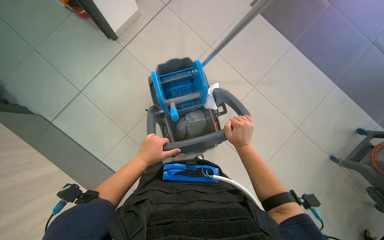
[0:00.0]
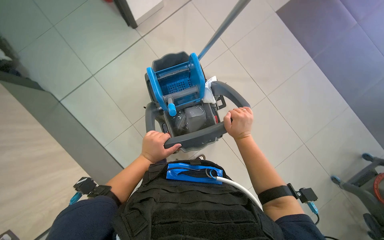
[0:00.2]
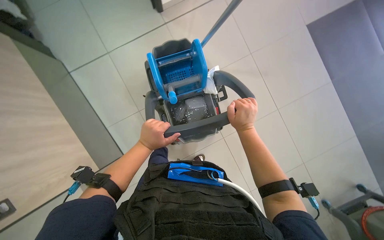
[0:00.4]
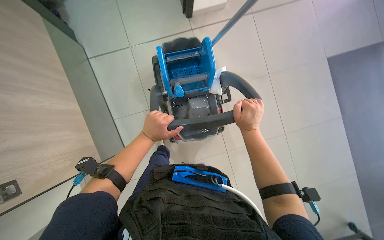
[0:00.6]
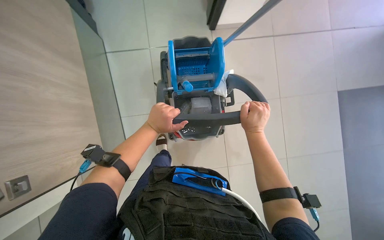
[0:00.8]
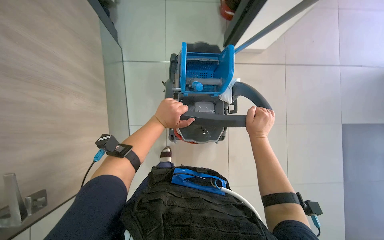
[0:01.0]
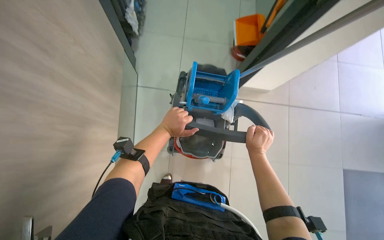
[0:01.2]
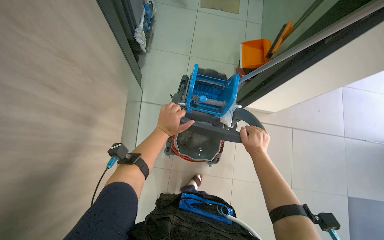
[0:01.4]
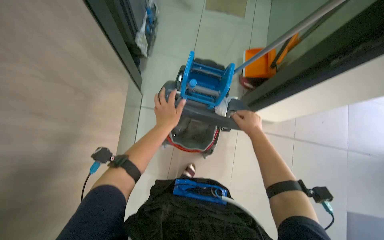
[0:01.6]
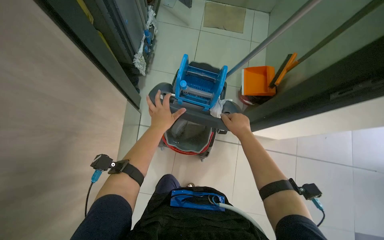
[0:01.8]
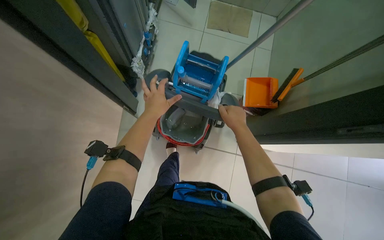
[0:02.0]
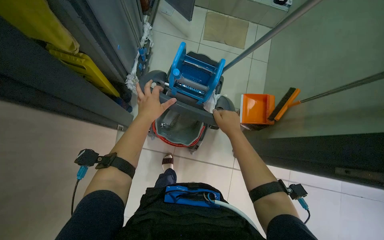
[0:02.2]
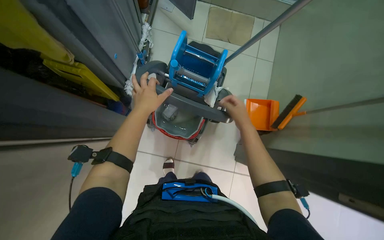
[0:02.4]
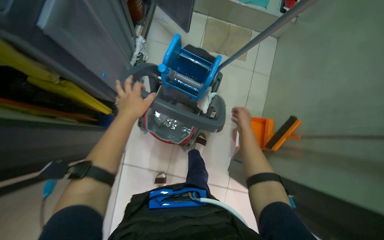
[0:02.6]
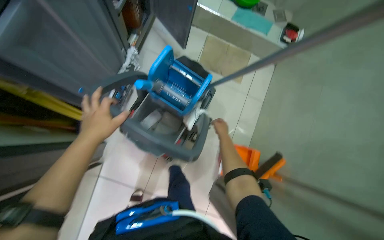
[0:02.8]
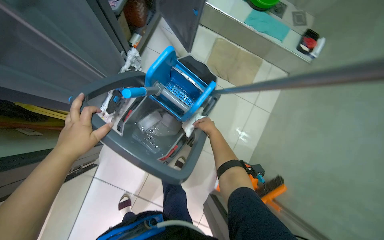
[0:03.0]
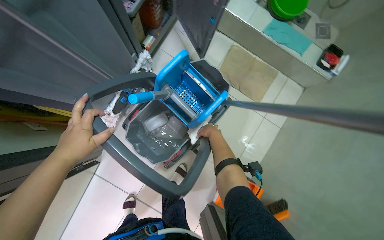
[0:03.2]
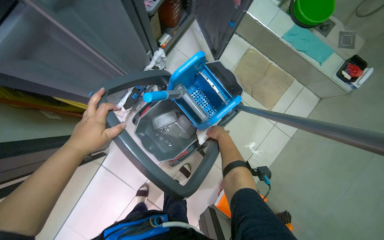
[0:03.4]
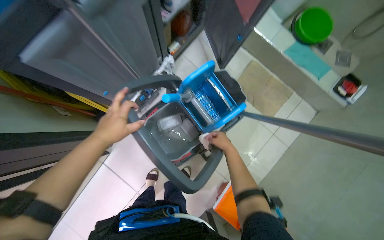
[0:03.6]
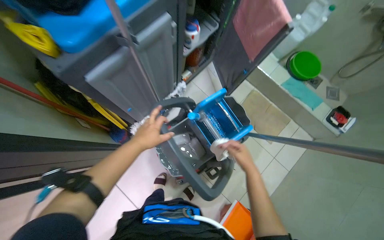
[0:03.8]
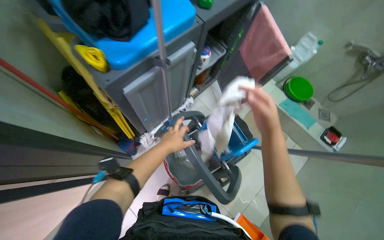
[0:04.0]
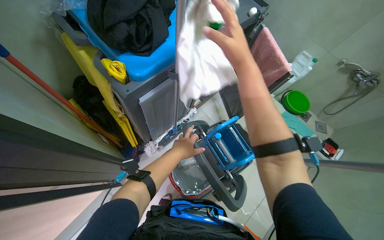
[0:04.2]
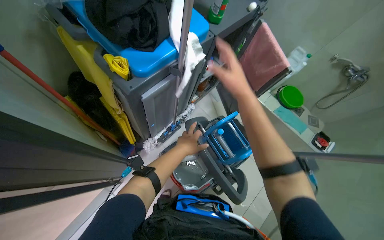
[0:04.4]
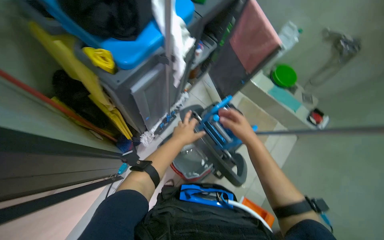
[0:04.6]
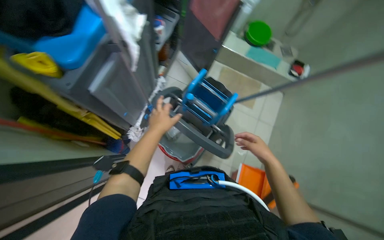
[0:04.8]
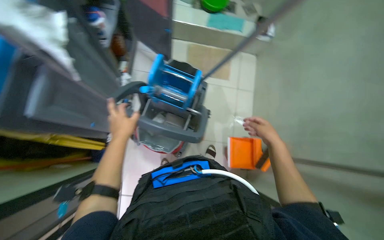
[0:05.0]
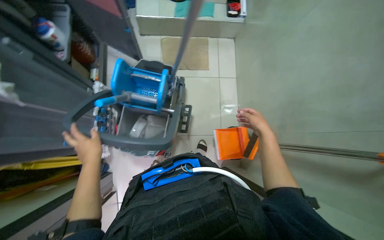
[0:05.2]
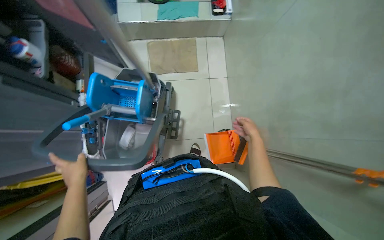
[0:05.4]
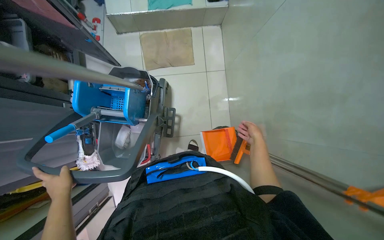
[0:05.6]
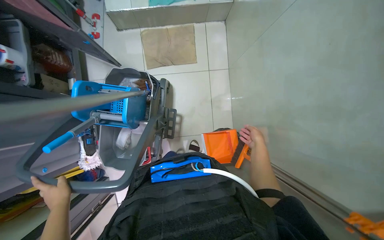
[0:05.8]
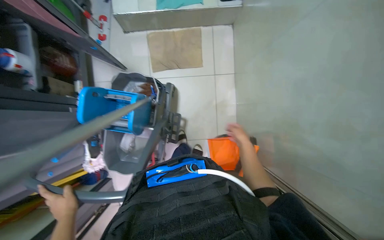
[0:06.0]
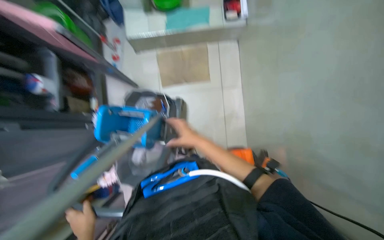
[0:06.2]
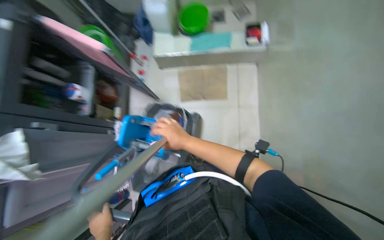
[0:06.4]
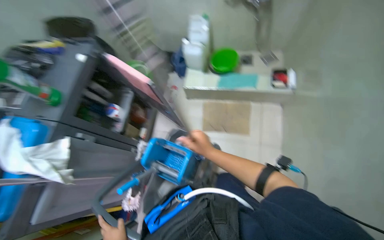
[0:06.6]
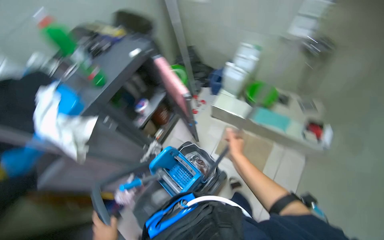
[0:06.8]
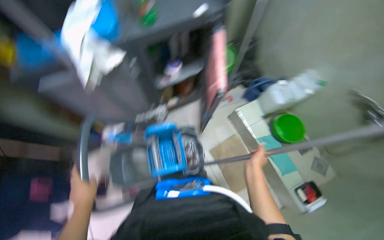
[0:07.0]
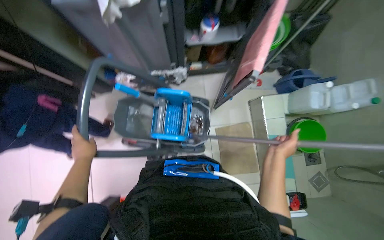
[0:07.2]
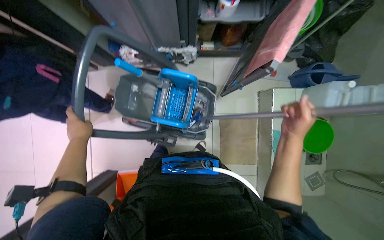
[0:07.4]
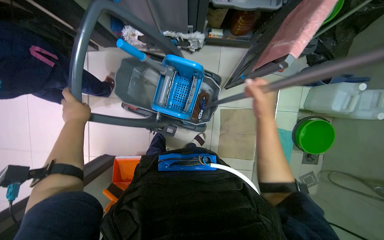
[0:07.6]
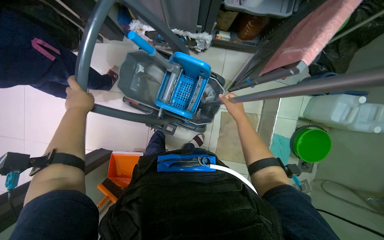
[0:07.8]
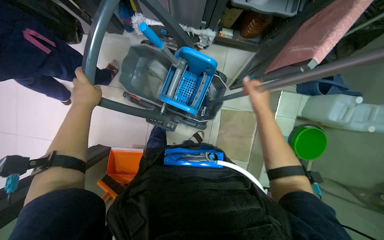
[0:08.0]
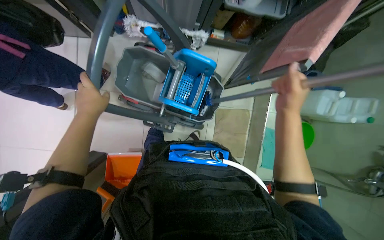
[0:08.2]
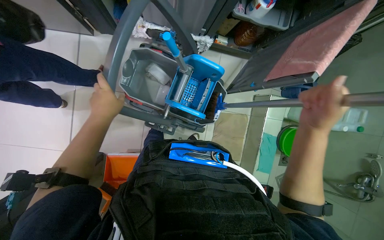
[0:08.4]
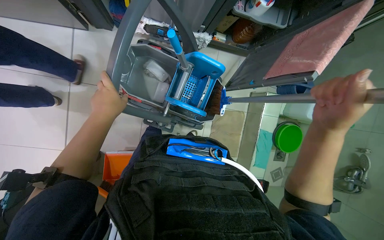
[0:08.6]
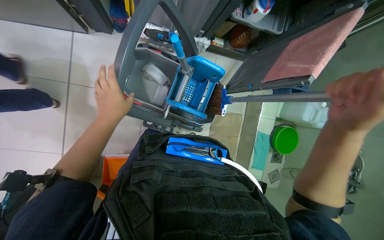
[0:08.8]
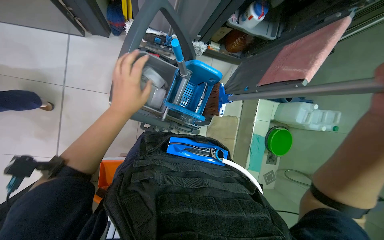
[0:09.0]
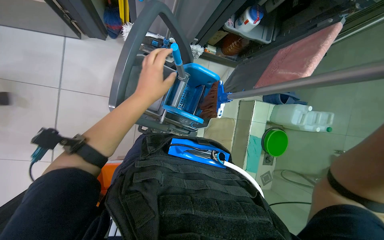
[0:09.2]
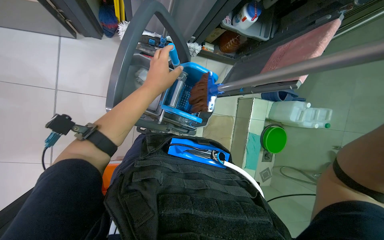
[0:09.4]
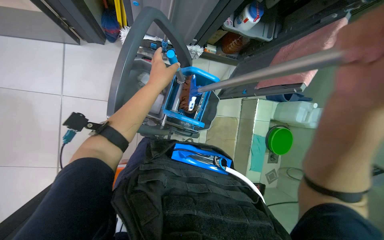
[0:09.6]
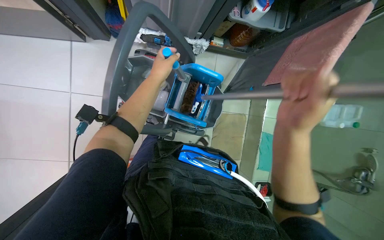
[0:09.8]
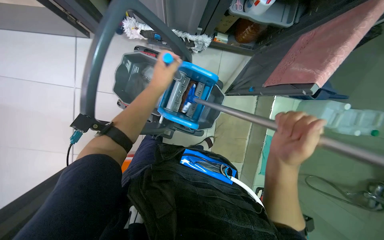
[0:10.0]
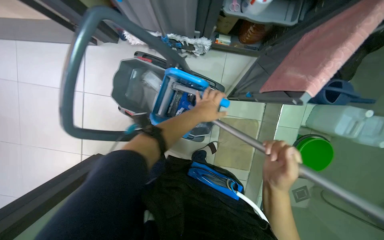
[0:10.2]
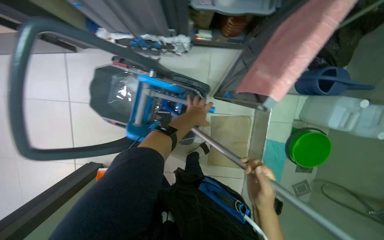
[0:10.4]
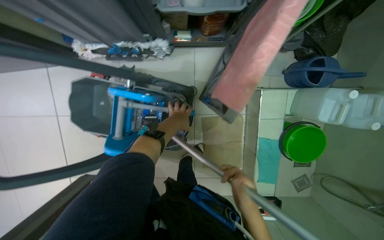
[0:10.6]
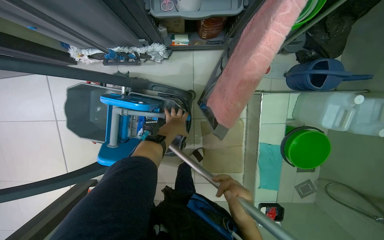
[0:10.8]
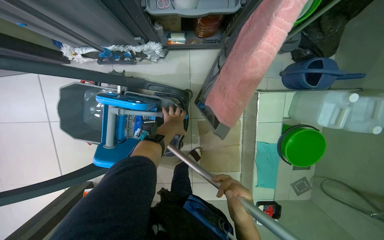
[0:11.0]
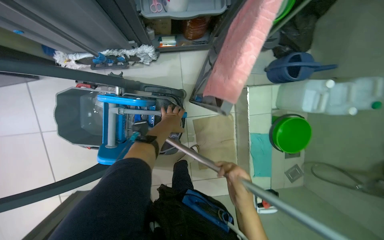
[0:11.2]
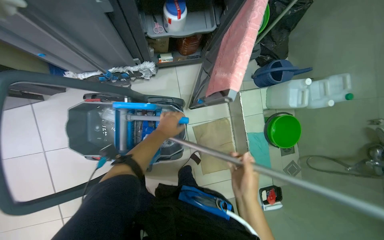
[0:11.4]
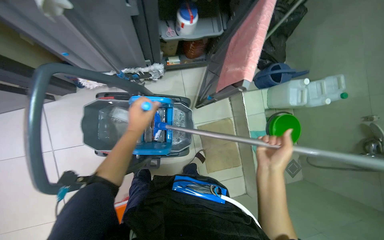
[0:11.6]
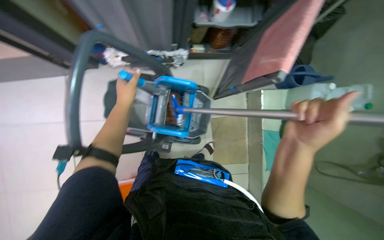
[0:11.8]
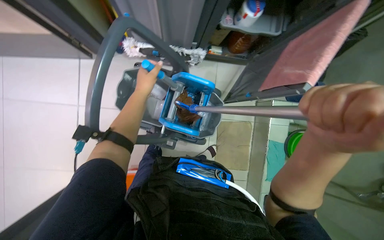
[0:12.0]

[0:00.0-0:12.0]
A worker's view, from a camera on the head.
Job: preparing cleaning supplies.
The whole recording: Preparing mop bucket. The worker sweeps the floor and prepares the mop bucket by emptying dirty water, rinsing, refilling with clean water, and adding cleaning solution.
0:00.0 to 0:01.6: The scene turns about 40 degrees clockwise in the picture.
0:01.6 to 0:03.0: The right hand goes some 20 cm farther from the camera.
0:03.0 to 0:04.4: The view tips upward by approximately 20 degrees. The right hand heads nearer to the camera and up the picture, covering some 50 cm.
0:04.4 to 0:06.0: The camera travels some 60 cm. The view tips downward by roughly 25 degrees. The scene turns approximately 50 degrees counterclockwise in the picture.
0:06.0 to 0:07.6: The wearer's head swings about 105 degrees to the left.
0:09.0 to 0:10.4: The left hand heads to the right and farther from the camera, covering roughly 40 cm.
0:10.4 to 0:12.0: The right hand goes approximately 25 cm nearer to the camera. Meanwhile the left hand shifts approximately 35 cm to the left and nearer to the camera.

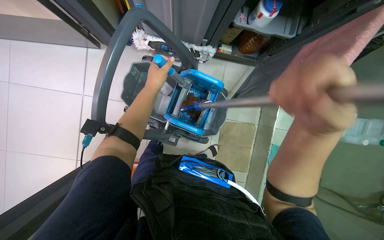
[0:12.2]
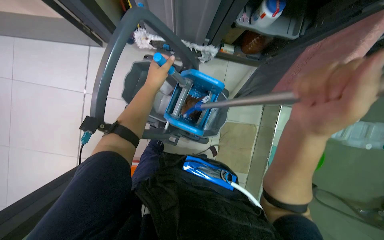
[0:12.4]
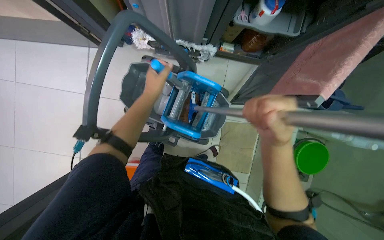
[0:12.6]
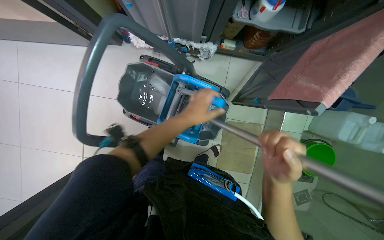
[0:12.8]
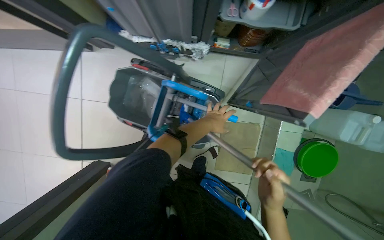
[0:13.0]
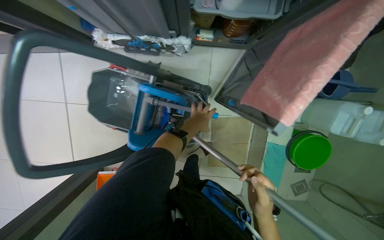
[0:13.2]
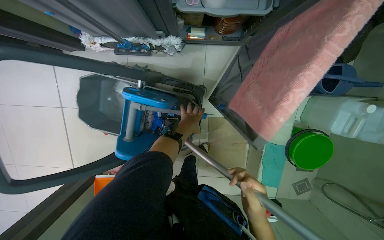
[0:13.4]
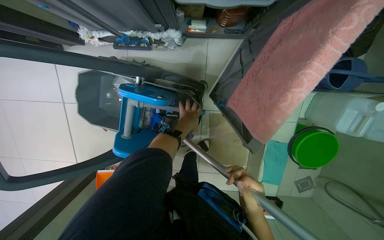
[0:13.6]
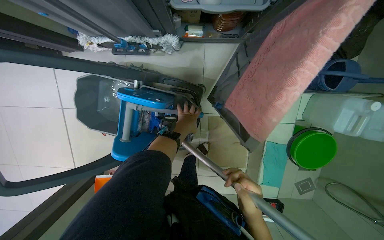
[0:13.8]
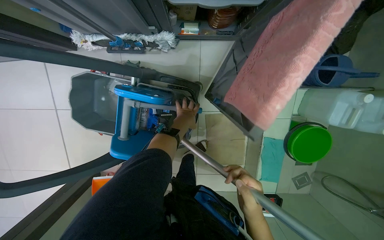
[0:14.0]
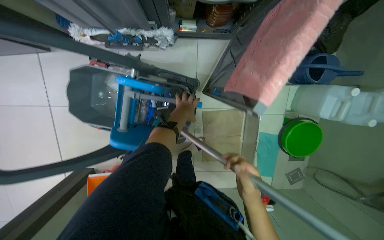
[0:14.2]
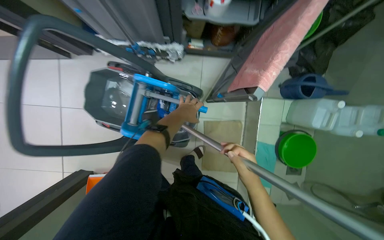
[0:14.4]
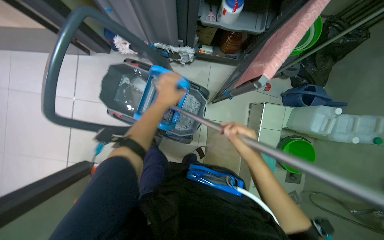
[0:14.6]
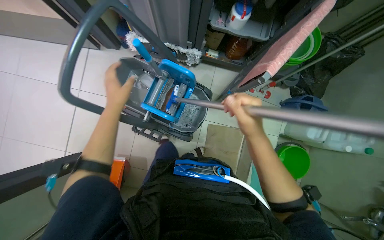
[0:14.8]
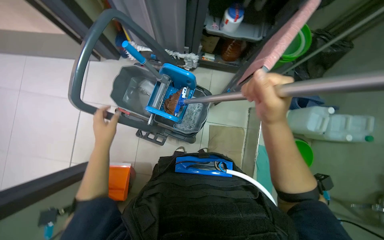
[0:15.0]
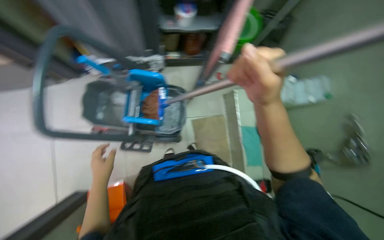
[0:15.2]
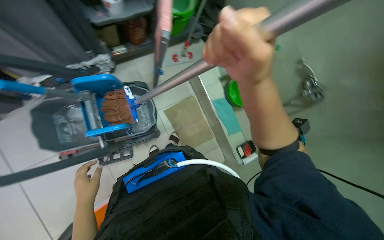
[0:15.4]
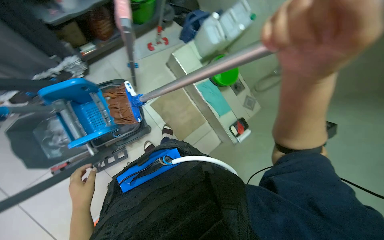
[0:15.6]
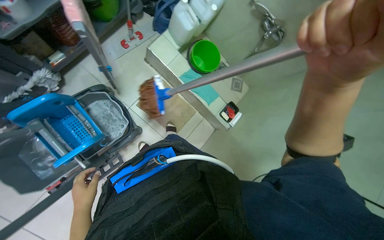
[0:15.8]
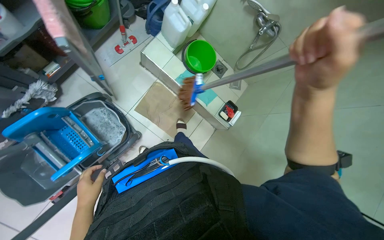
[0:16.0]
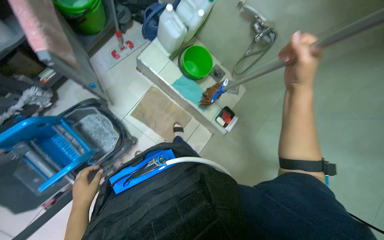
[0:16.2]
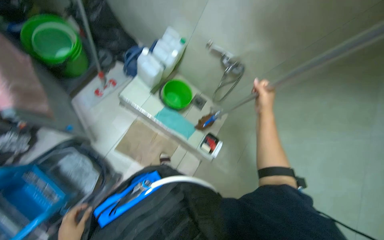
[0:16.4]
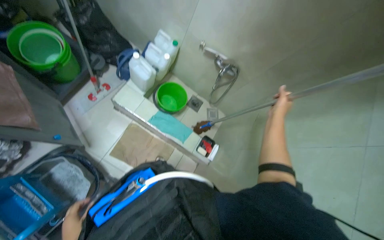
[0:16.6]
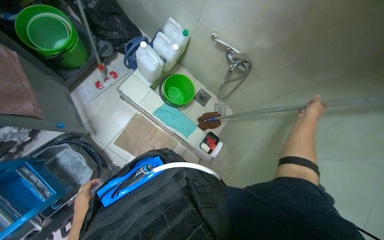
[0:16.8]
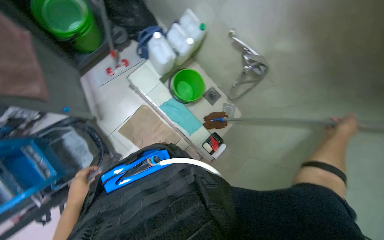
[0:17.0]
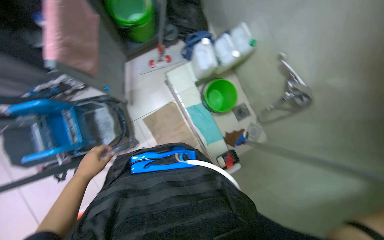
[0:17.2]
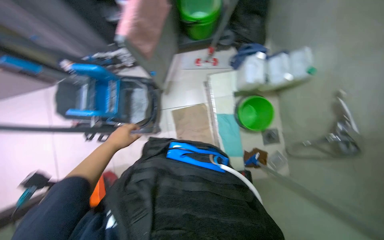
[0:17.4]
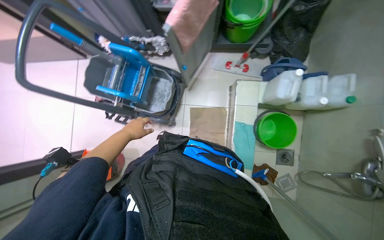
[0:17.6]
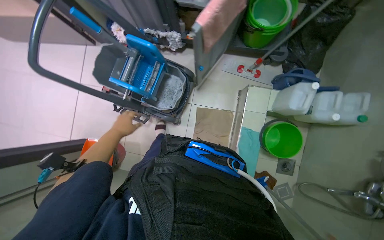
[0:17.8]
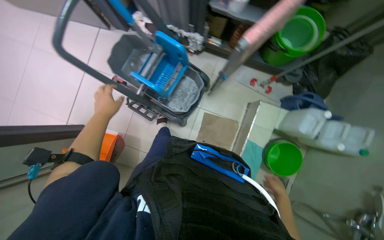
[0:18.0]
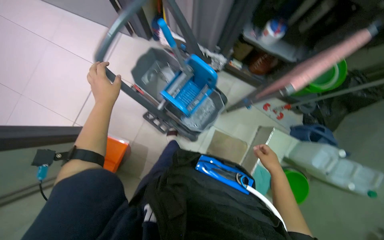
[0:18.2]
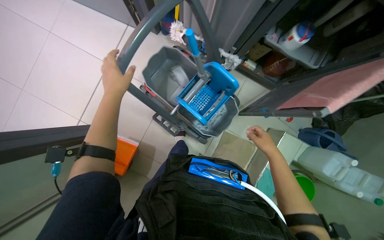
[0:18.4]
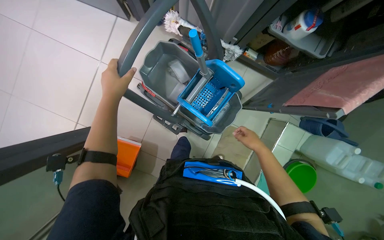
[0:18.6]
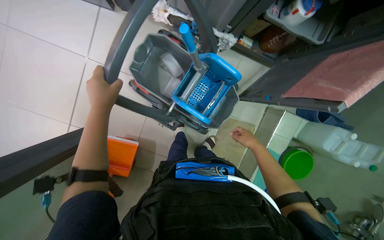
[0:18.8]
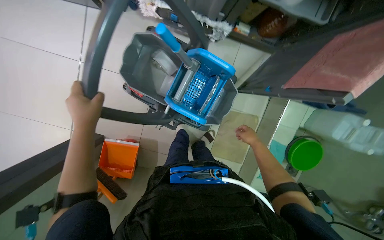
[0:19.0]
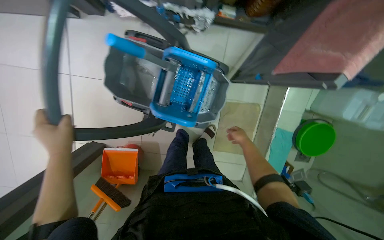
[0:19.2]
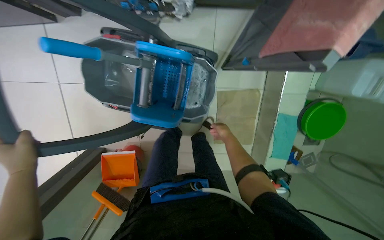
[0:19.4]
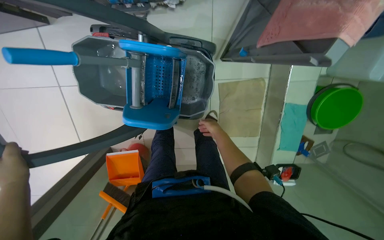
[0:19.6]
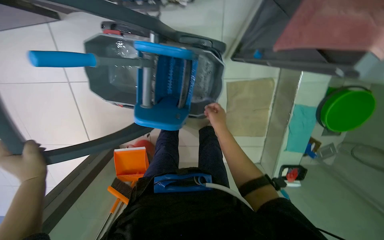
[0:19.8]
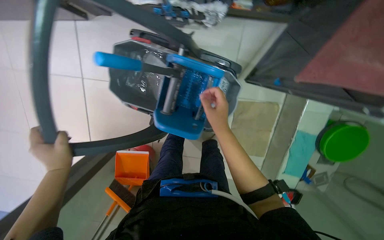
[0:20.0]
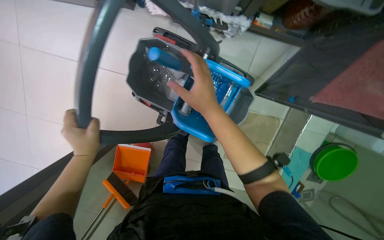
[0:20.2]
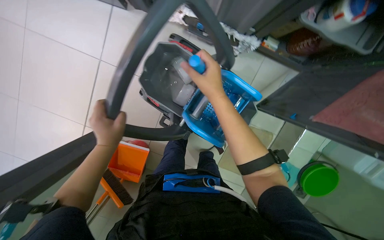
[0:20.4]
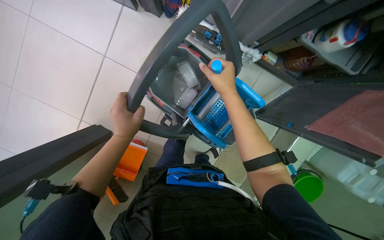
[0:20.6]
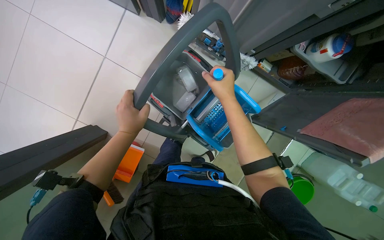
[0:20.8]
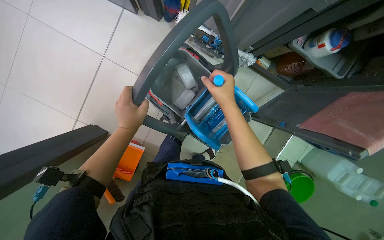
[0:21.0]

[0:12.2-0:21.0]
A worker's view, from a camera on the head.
Job: preparing cleaning supplies.
The whole recording: Preparing mop bucket. The worker sweeps the floor and prepares the mop bucket by emptying dirty water, rinsing, refilling with clean water, and adding cleaning solution.
0:12.2 to 0:13.6: The camera travels approximately 40 cm.
0:13.6 to 0:15.2: The head travels about 50 cm. The wearer looks roughly 20 degrees further upward.
0:15.2 to 0:16.6: The camera travels about 50 cm. The wearer looks some 50 degrees further to the right.
0:16.6 to 0:18.0: The wearer looks roughly 80 degrees further to the left.
0:18.0 to 0:19.6: The head travels about 40 cm. The camera pitches downward, by roughly 25 degrees.
0:19.6 to 0:21.0: The scene rotates clockwise by roughly 30 degrees. The right hand is displaced nearer to the camera and up the picture by some 40 cm.
